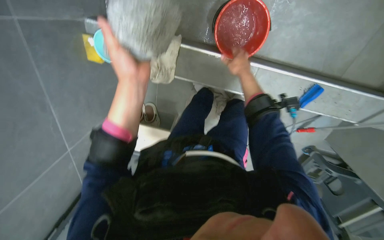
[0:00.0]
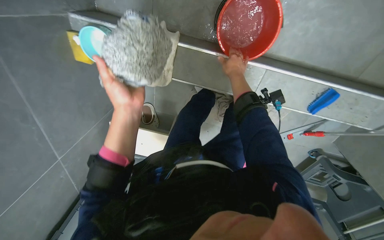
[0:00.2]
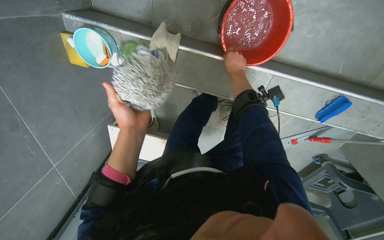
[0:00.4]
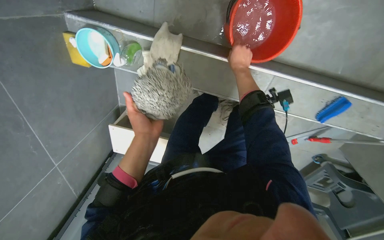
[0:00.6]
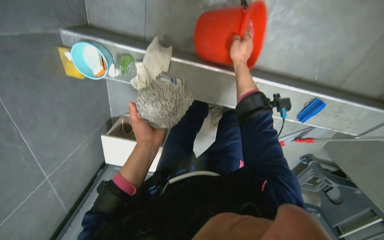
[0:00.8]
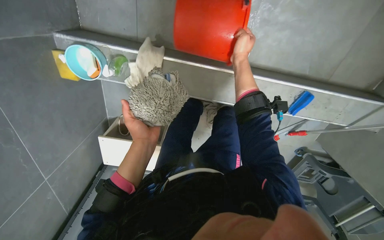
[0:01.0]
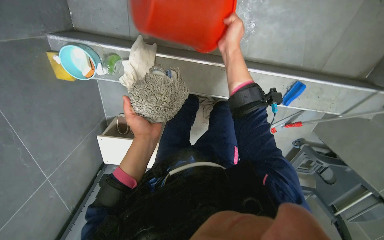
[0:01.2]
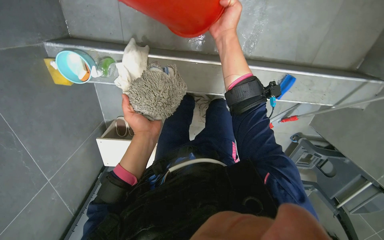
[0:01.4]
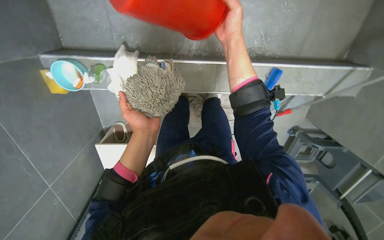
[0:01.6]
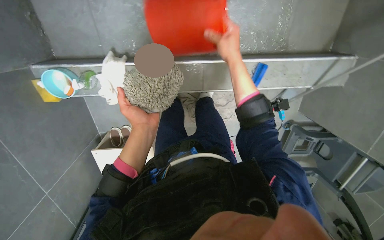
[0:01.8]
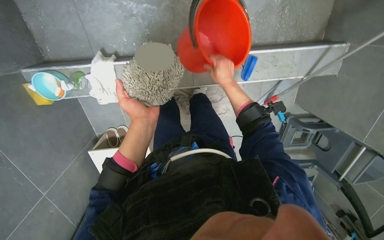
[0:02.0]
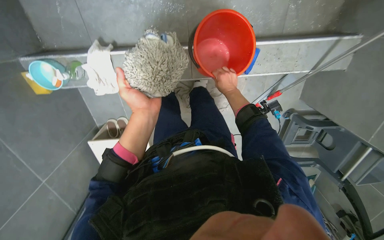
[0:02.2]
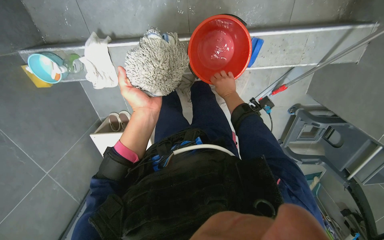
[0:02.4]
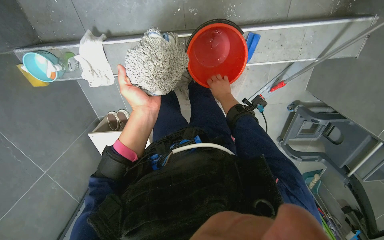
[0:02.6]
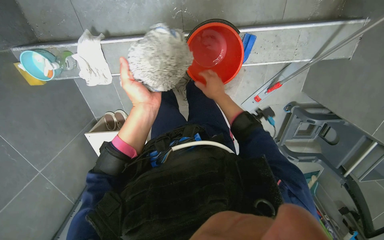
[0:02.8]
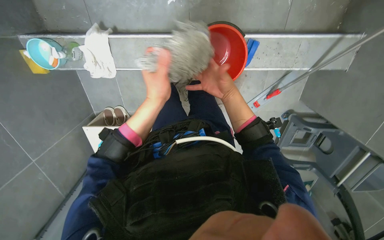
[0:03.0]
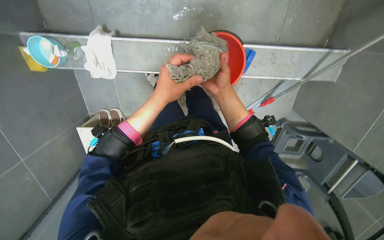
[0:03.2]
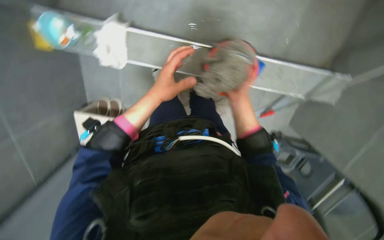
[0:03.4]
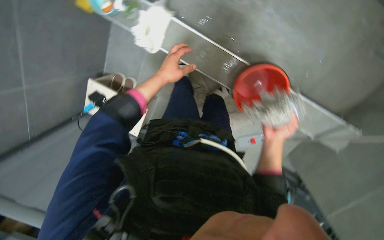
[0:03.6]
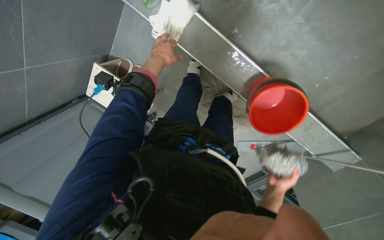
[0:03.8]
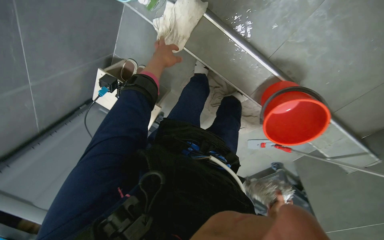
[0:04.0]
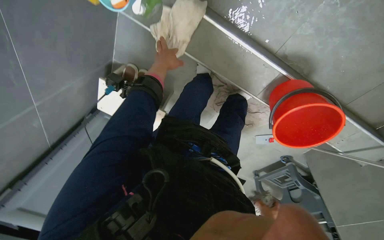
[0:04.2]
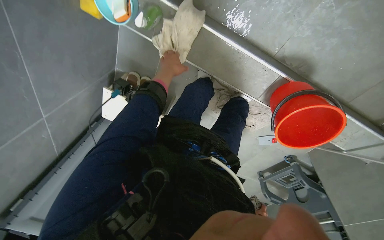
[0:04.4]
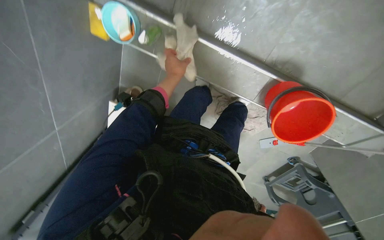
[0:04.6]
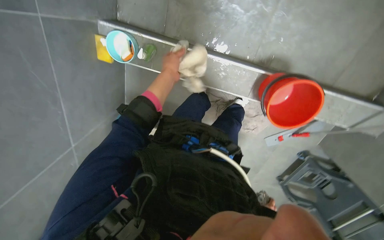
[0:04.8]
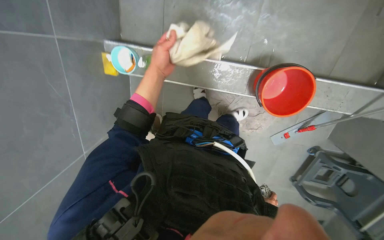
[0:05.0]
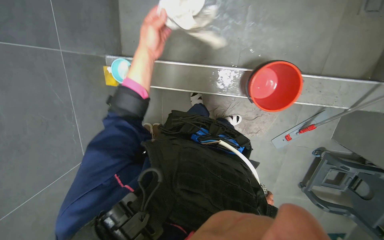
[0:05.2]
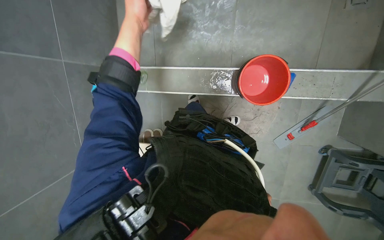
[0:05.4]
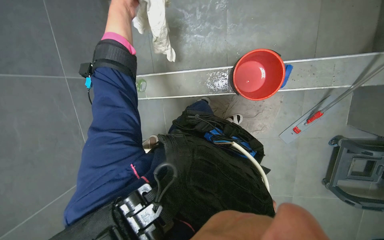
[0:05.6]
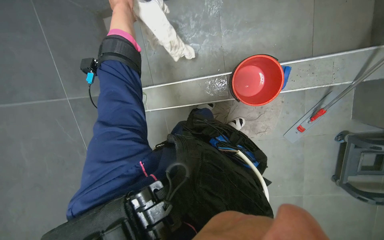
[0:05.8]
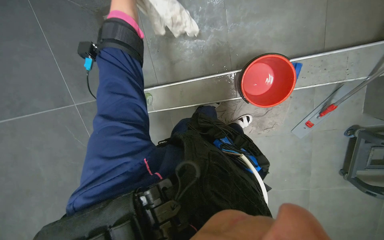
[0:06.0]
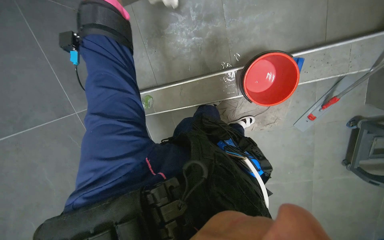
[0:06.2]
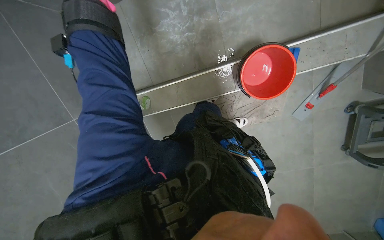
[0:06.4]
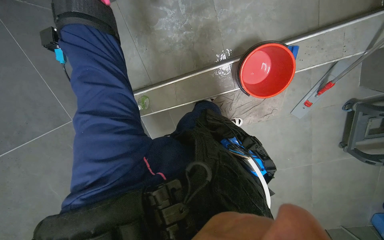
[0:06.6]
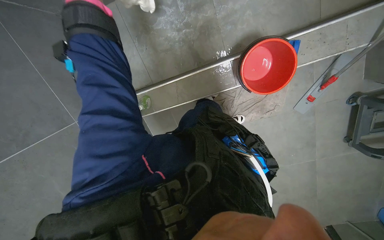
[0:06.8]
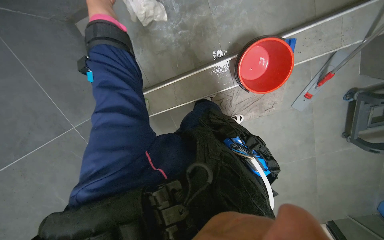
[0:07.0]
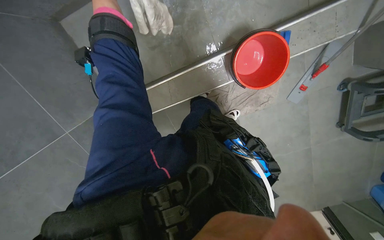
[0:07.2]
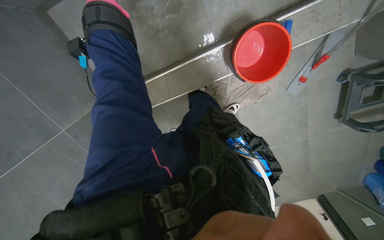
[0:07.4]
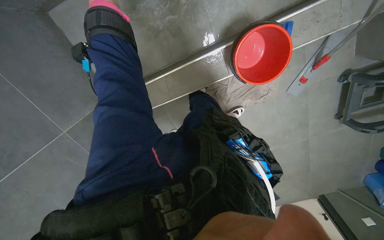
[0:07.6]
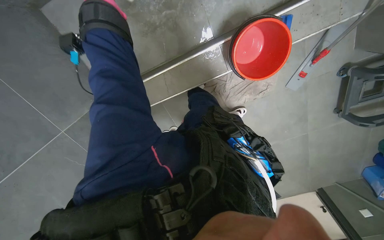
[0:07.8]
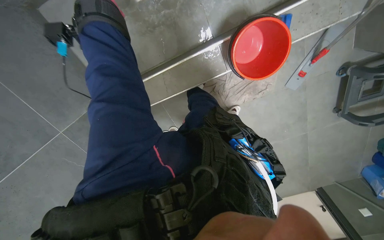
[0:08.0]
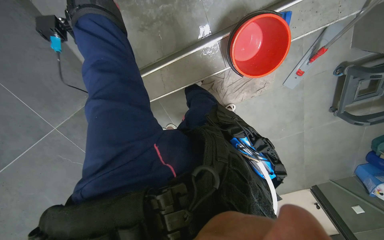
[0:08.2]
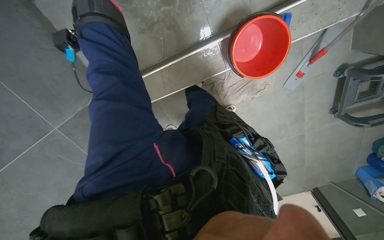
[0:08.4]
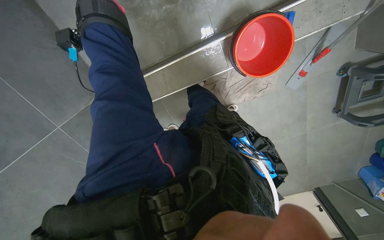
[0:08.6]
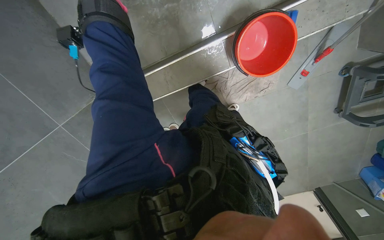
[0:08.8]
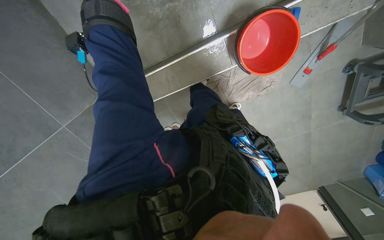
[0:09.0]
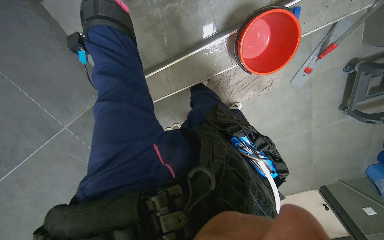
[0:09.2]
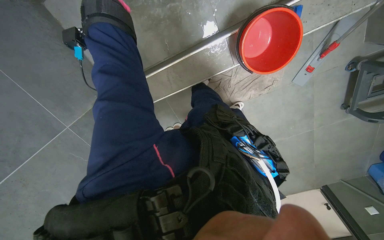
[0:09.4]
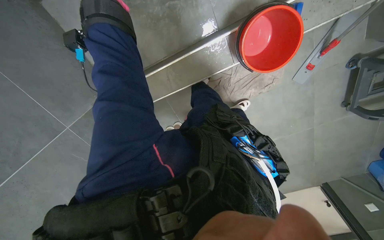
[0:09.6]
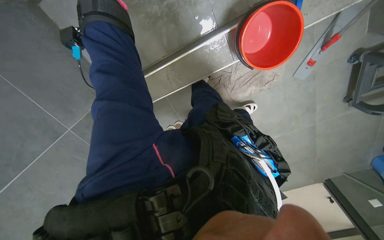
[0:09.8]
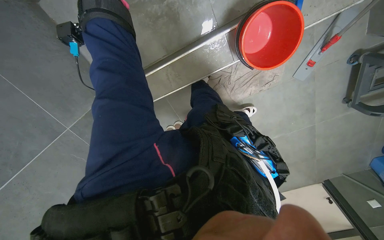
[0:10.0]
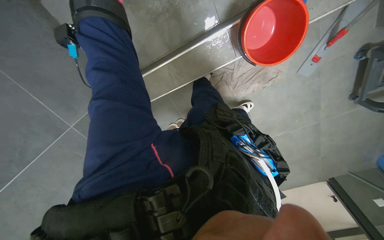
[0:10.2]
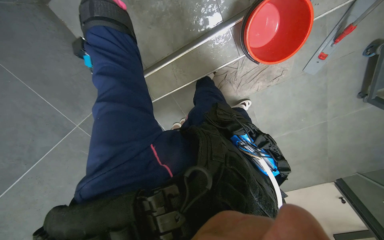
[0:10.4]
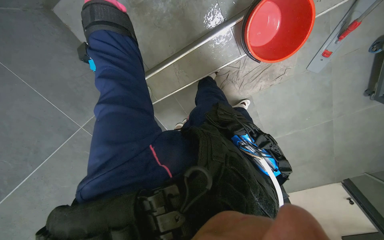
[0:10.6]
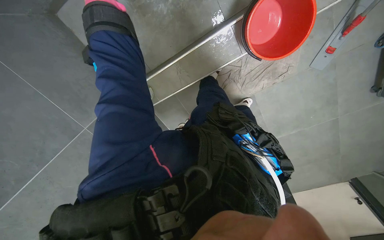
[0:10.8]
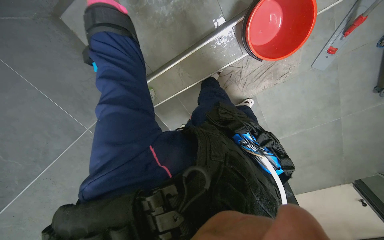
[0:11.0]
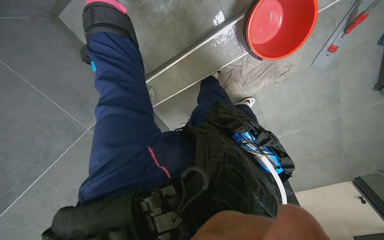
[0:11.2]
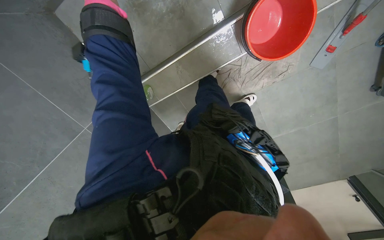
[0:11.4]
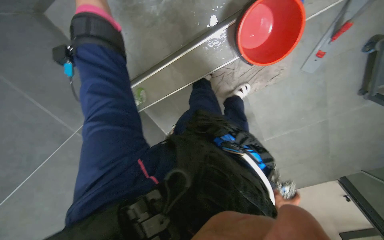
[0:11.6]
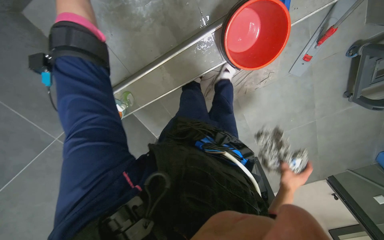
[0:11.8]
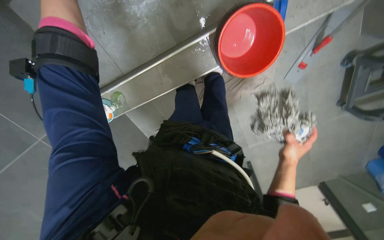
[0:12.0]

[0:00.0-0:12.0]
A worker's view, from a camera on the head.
Job: preparing cleaning supplies.
The whole recording: Cleaning mop head. The worker rinses, wrings, and brushes the mop head.
0:00.0 to 0:01.6: The left hand goes about 15 cm farther from the camera. Meanwhile the right hand goes about 10 cm nearer to the camera and up the picture.
0:01.6 to 0:03.0: The right hand shifts roughly 25 cm down the picture and farther from the camera.
0:03.0 to 0:04.4: The scene turns approximately 35 degrees clockwise in the picture.
0:04.4 to 0:06.0: The view tips upward by roughly 25 degrees. The scene rotates counterclockwise by some 35 degrees.

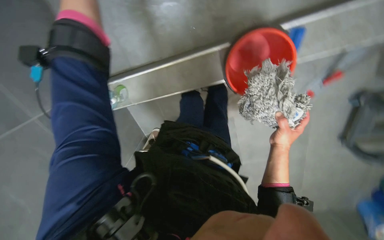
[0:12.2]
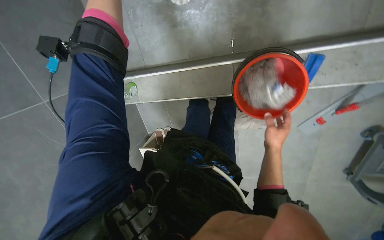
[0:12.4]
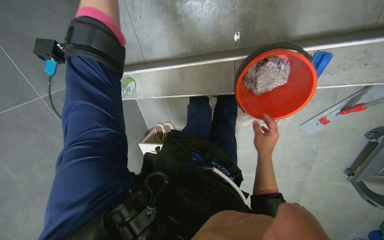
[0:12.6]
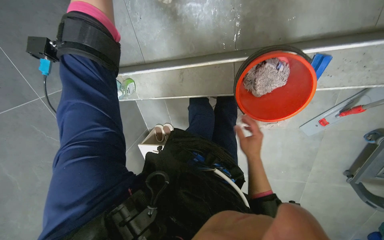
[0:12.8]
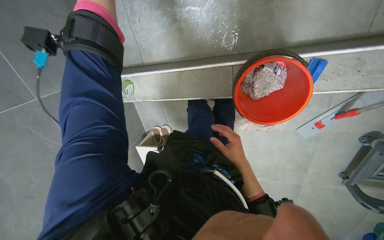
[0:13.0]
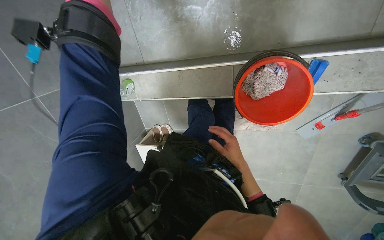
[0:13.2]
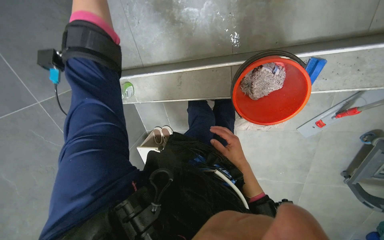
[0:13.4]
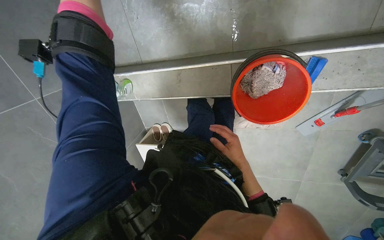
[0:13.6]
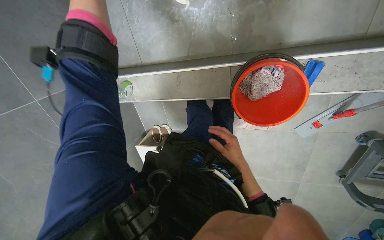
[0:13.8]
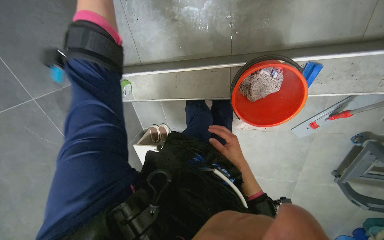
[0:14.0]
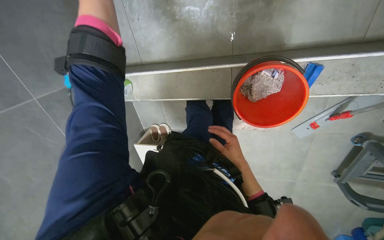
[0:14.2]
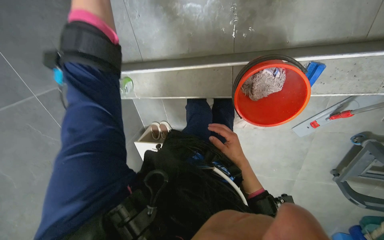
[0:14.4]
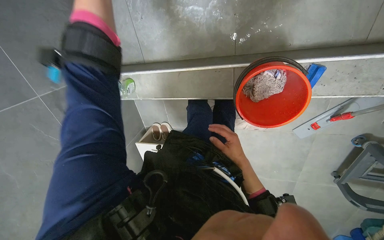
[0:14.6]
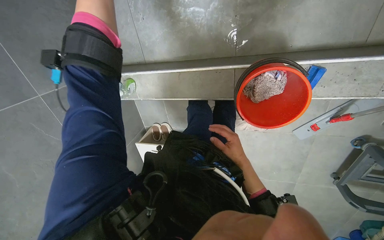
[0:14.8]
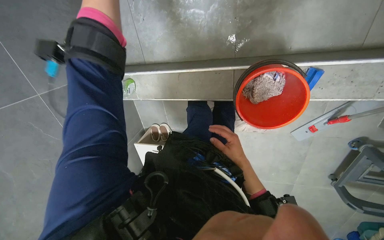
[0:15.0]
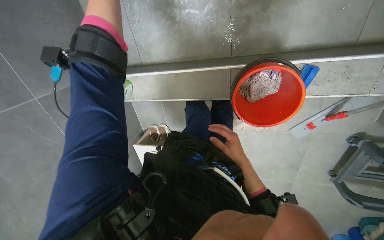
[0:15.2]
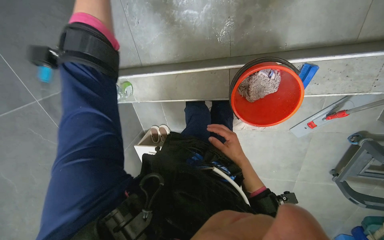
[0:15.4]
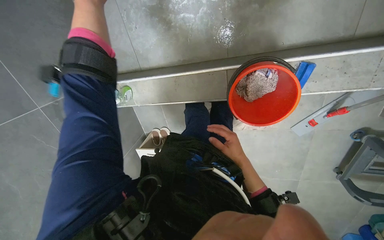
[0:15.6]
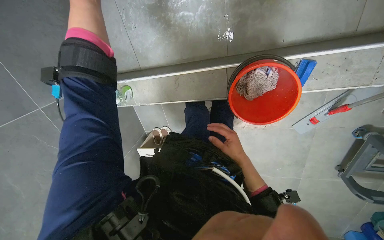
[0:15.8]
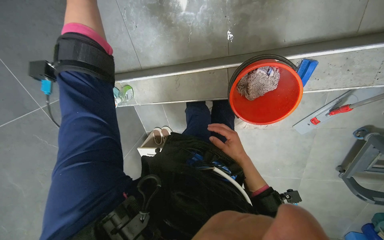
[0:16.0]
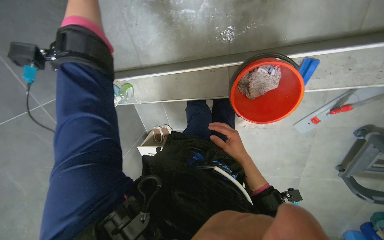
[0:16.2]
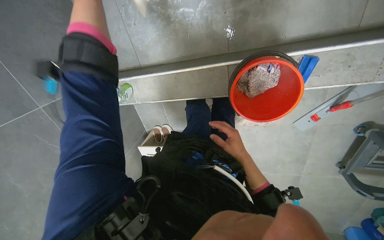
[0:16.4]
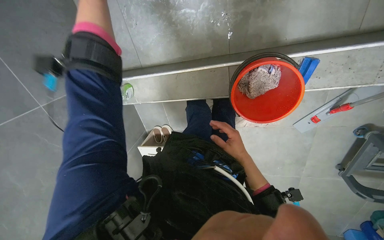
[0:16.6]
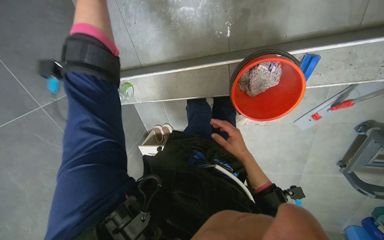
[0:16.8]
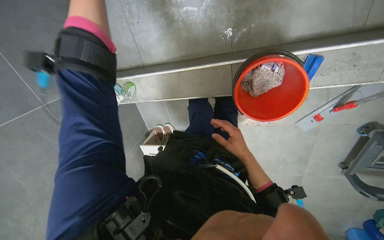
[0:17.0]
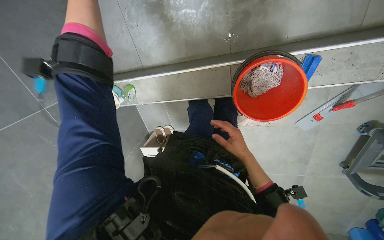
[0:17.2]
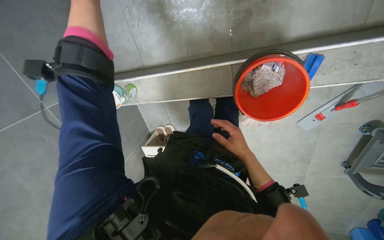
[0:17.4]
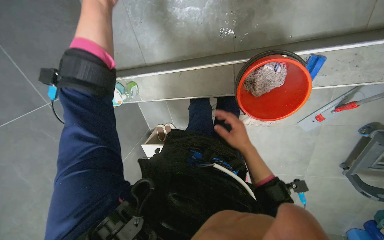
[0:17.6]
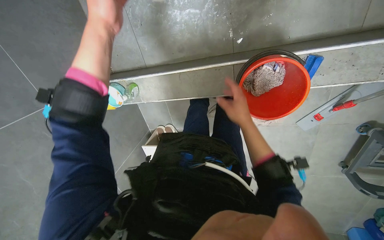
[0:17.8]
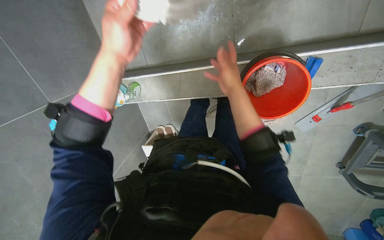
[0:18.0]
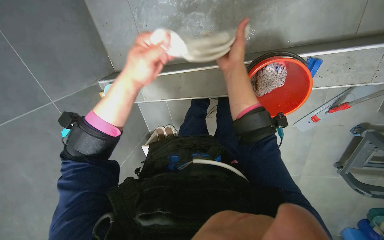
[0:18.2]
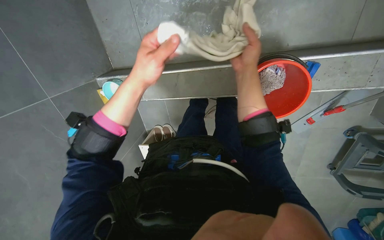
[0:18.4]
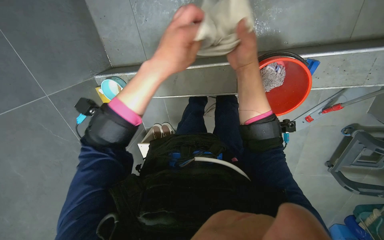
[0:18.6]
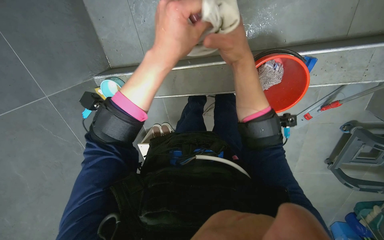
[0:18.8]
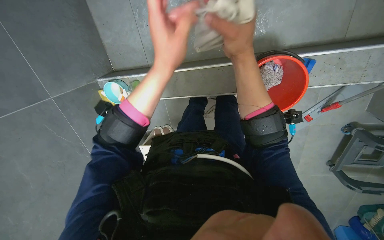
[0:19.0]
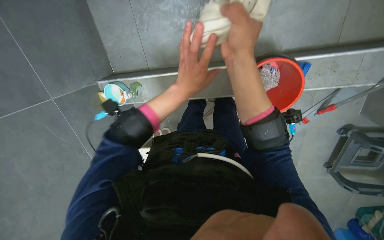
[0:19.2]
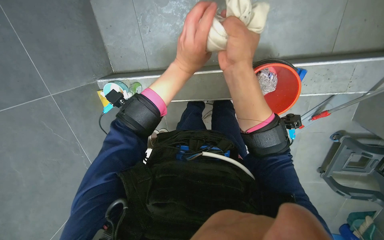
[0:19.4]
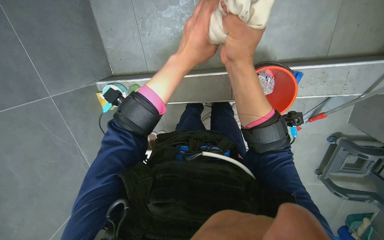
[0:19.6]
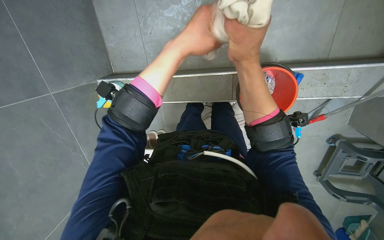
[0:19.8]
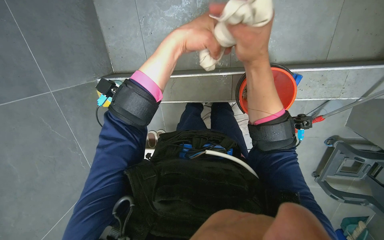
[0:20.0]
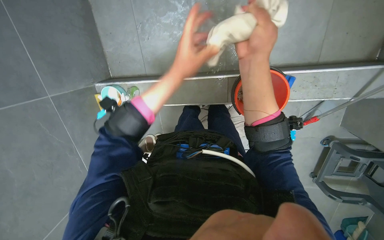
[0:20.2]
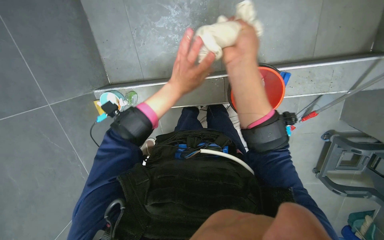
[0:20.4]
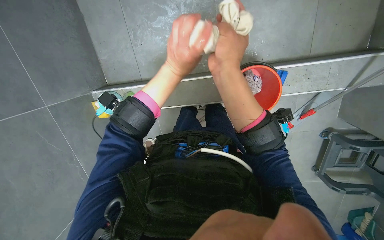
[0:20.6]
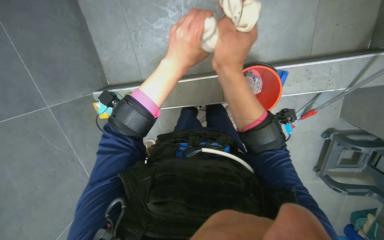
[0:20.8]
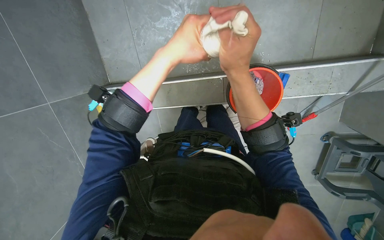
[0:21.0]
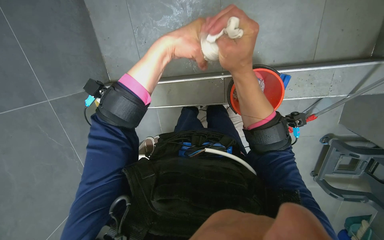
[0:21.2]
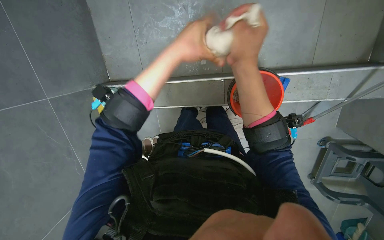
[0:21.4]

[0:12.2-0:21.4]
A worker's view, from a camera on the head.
Job: preparing cleaning supplies.
The whole recording: Cleaning mop head. The worker rinses, wrings, and brushes the mop head.
0:16.8 to 0:18.4: The right hand goes approximately 30 cm up the picture and nearer to the camera.
0:18.4 to 0:19.8: The right hand goes about 15 cm nearer to the camera; the left hand moves nearer and farther over roughly 15 cm, changing direction 2 times.
0:19.8 to 0:21.4: The left hand travels farther from the camera and back again, approximately 15 cm each way.
